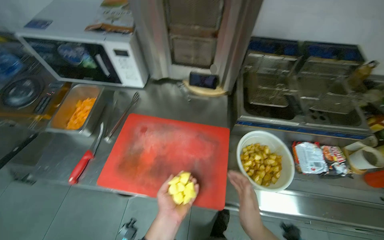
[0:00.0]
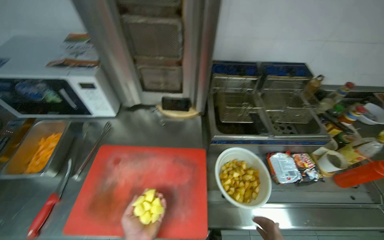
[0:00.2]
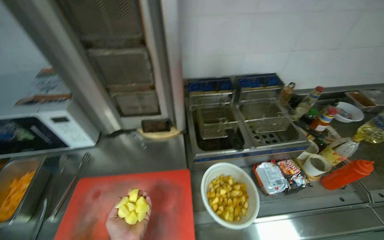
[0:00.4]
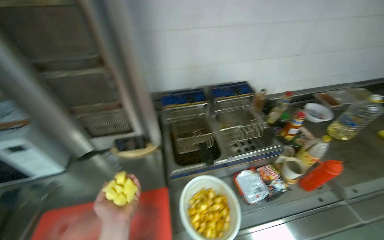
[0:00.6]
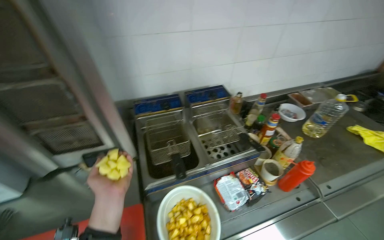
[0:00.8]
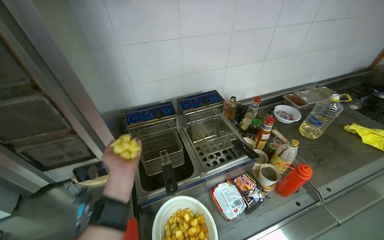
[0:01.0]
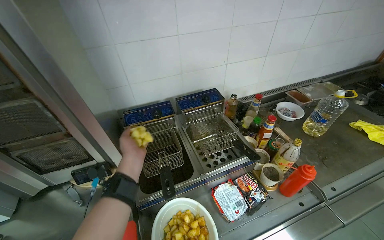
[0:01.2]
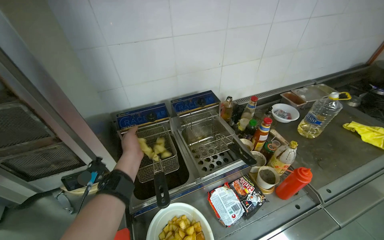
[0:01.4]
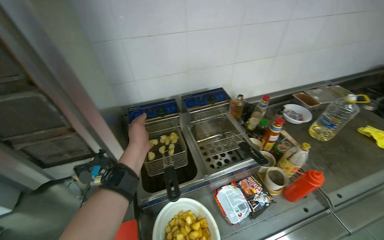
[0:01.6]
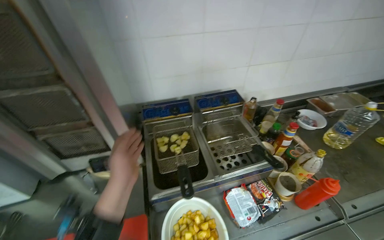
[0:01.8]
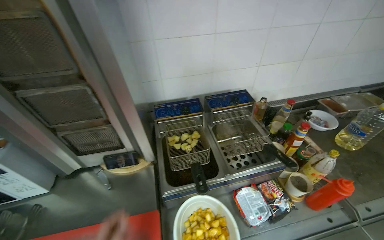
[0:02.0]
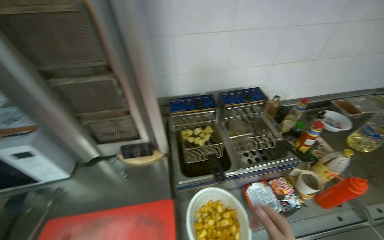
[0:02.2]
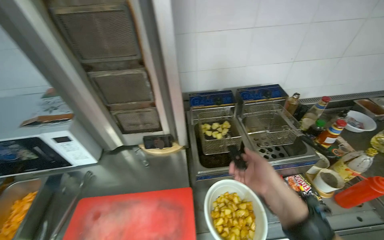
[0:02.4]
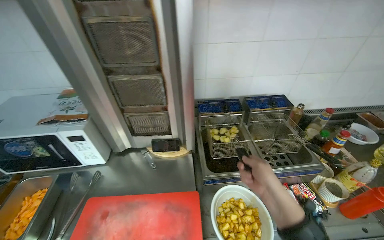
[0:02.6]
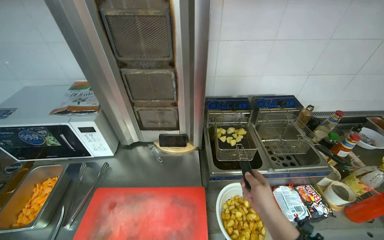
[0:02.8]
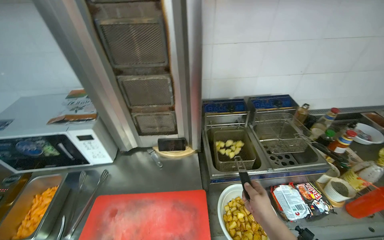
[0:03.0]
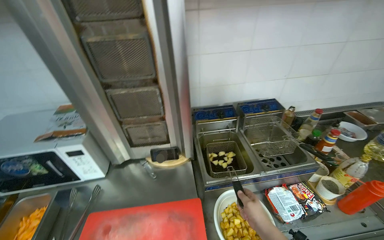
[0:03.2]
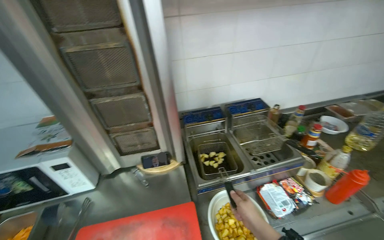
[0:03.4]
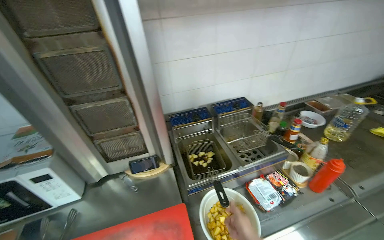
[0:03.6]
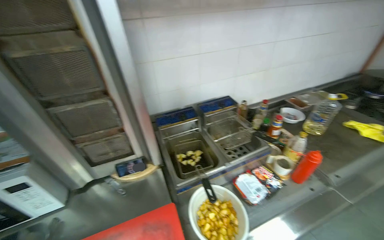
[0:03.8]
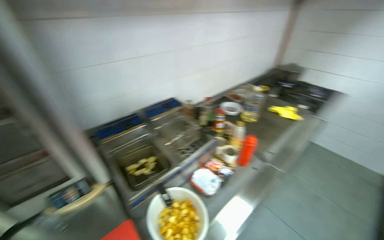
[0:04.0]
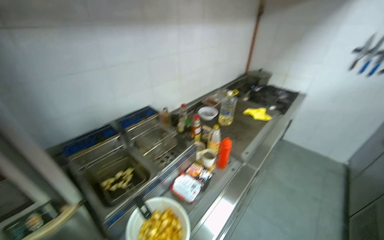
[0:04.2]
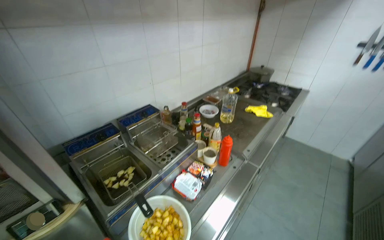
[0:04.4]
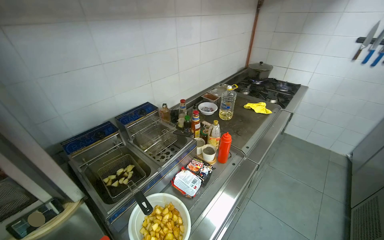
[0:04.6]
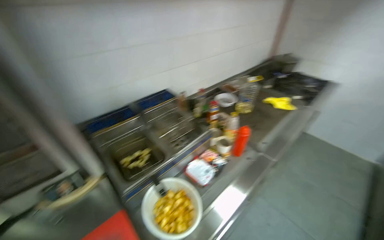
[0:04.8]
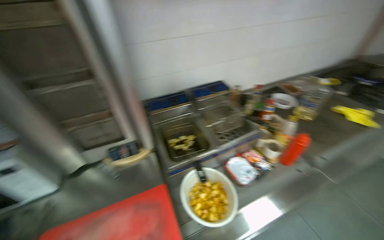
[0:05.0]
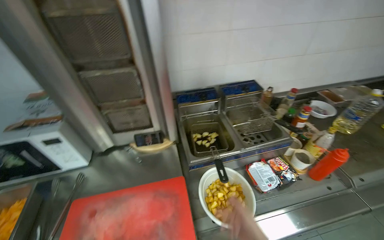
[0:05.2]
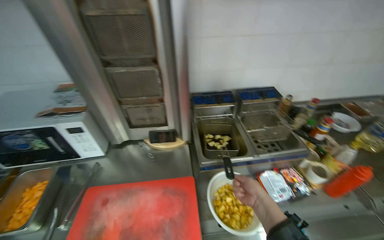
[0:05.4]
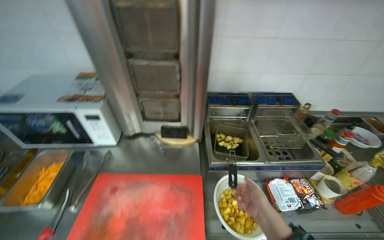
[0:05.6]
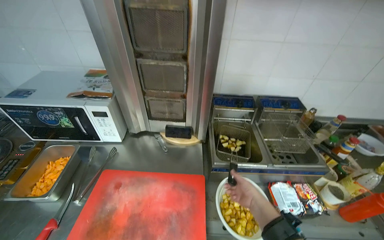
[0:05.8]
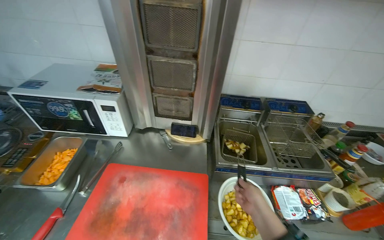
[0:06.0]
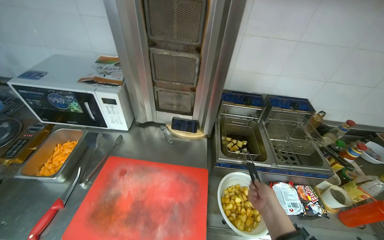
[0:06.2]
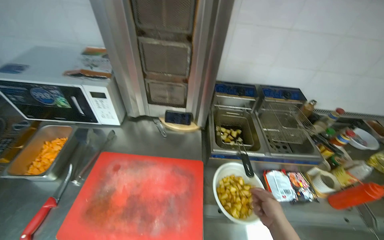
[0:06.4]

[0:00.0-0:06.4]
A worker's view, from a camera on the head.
Job: cooking food.
The whole recording: Frying potatoes. The worker places raw potatoes into the deep fryer and removes fried potatoes from it.
0:00.0 to 0:01.6: The wearer's head swings roughly 25 degrees to the right. The view tips upward by approximately 15 degrees.
0:03.2 to 0:04.8: The wearer's head swings approximately 35 degrees to the right.
0:04.8 to 0:06.4: The head rotates some 45 degrees to the left.

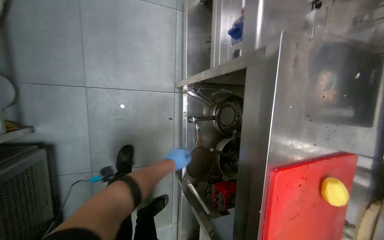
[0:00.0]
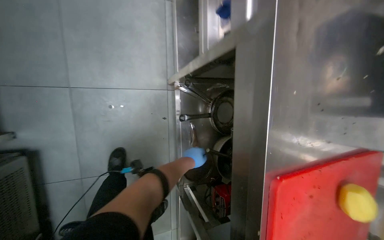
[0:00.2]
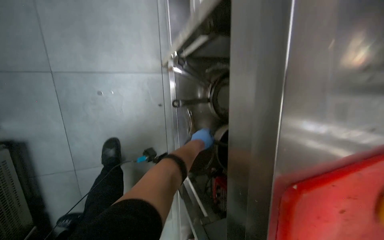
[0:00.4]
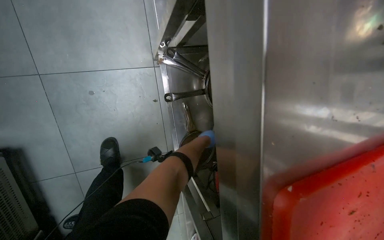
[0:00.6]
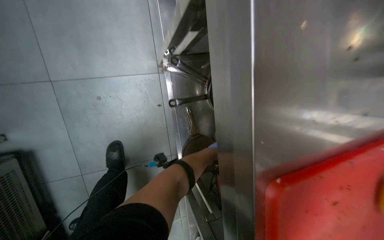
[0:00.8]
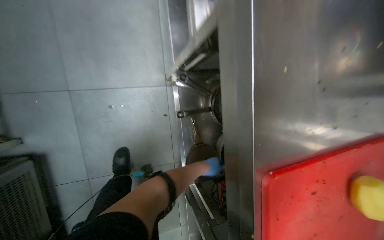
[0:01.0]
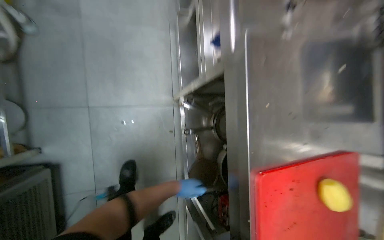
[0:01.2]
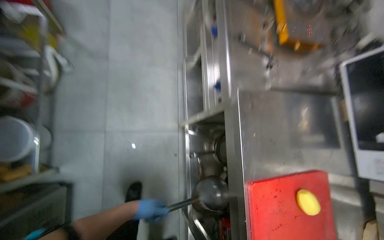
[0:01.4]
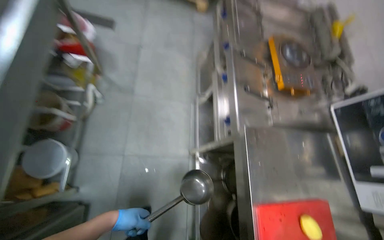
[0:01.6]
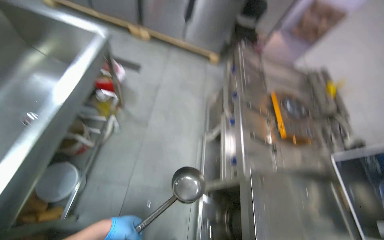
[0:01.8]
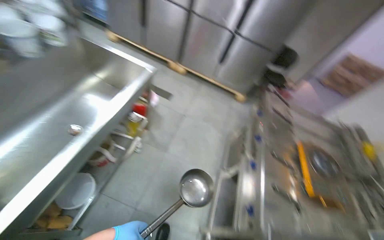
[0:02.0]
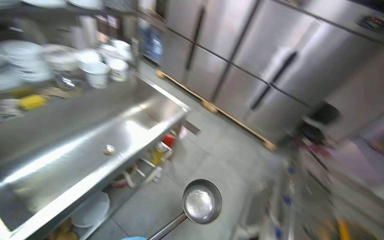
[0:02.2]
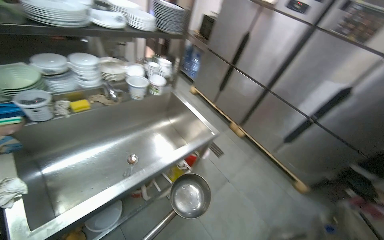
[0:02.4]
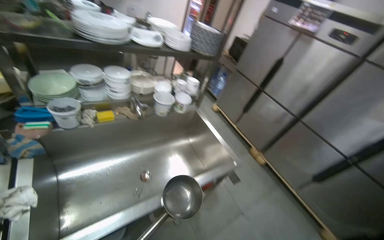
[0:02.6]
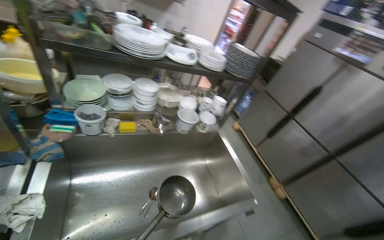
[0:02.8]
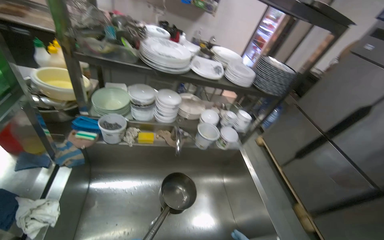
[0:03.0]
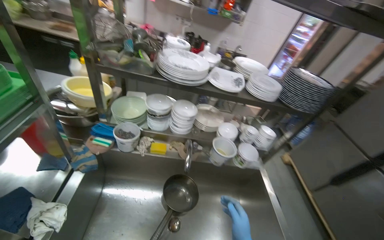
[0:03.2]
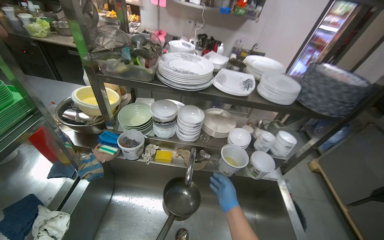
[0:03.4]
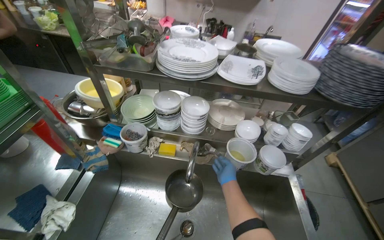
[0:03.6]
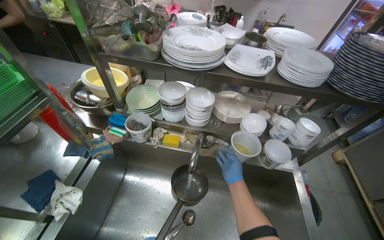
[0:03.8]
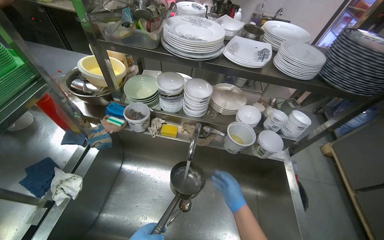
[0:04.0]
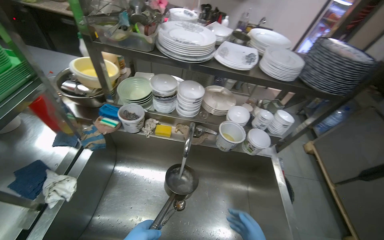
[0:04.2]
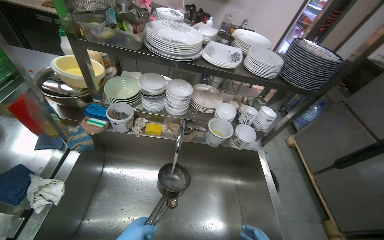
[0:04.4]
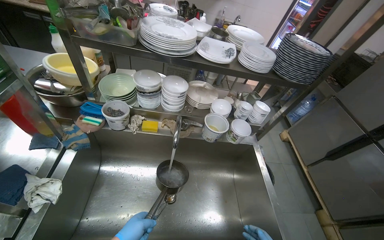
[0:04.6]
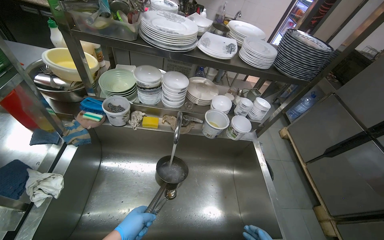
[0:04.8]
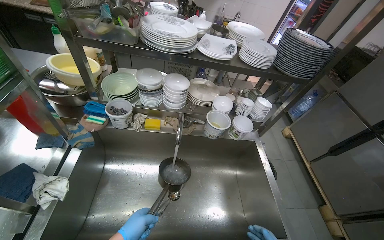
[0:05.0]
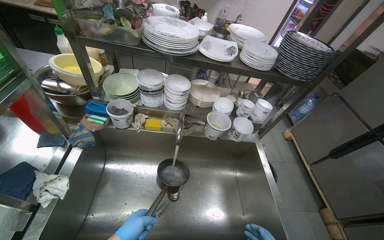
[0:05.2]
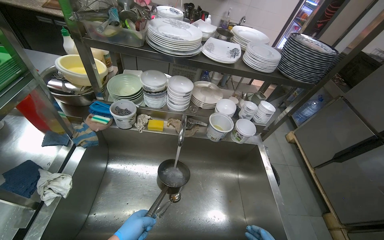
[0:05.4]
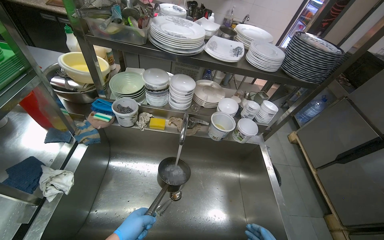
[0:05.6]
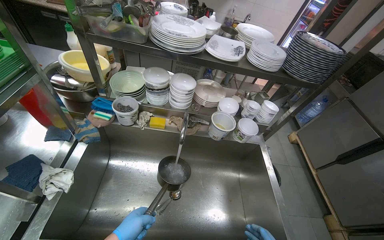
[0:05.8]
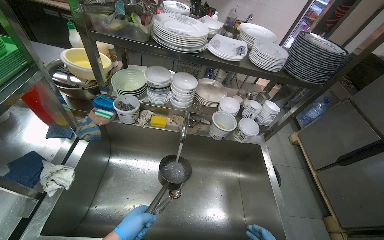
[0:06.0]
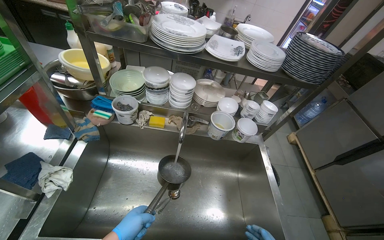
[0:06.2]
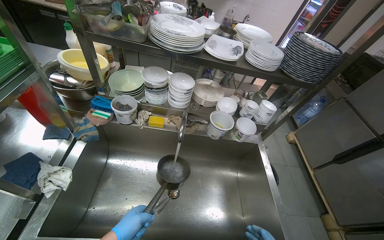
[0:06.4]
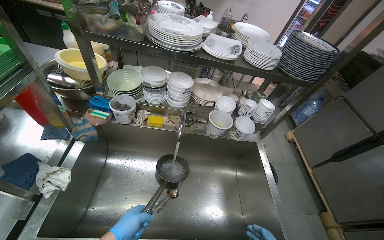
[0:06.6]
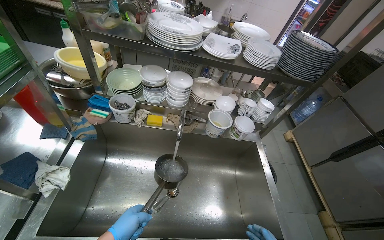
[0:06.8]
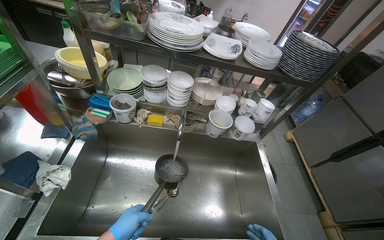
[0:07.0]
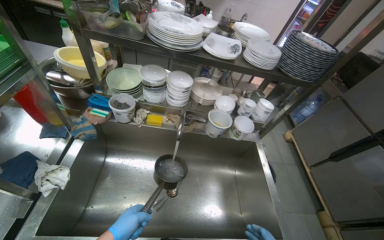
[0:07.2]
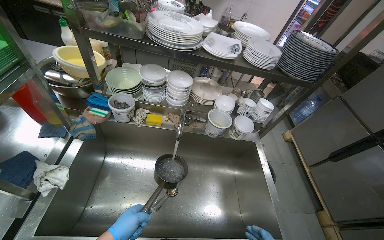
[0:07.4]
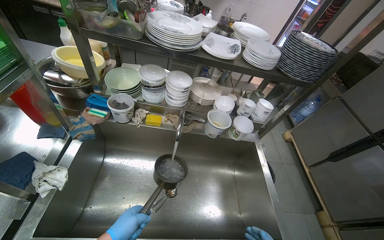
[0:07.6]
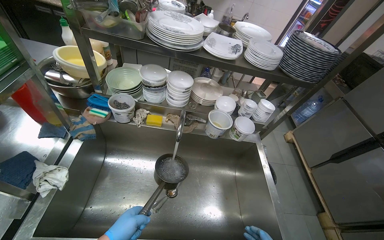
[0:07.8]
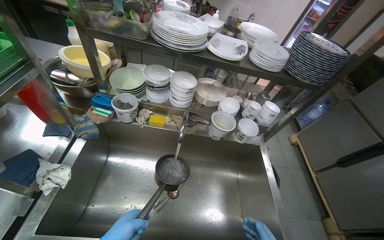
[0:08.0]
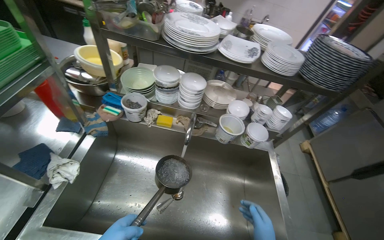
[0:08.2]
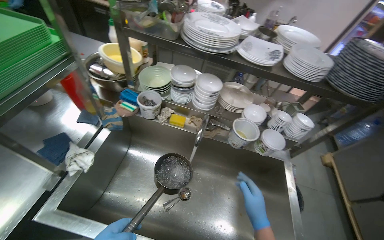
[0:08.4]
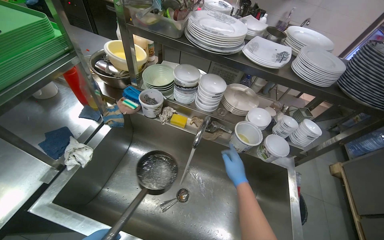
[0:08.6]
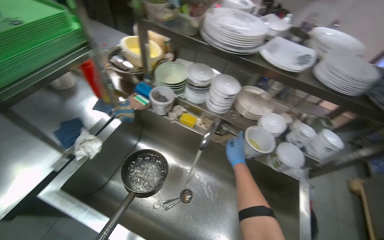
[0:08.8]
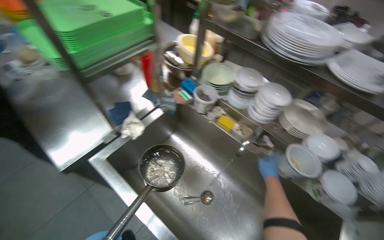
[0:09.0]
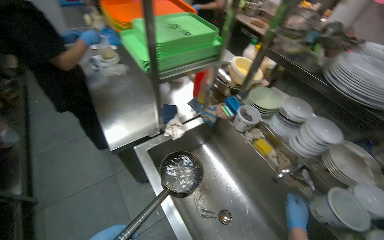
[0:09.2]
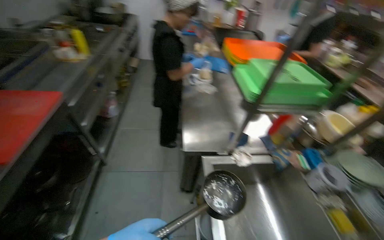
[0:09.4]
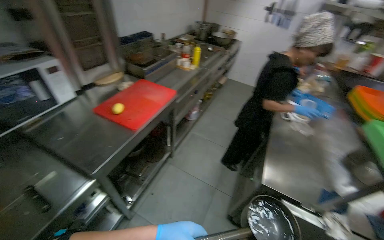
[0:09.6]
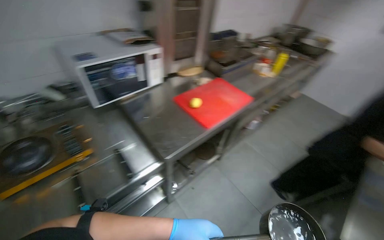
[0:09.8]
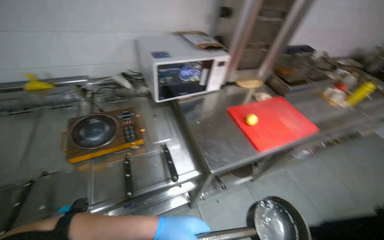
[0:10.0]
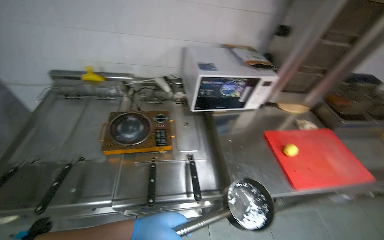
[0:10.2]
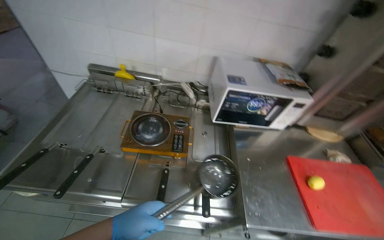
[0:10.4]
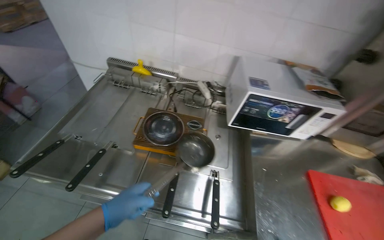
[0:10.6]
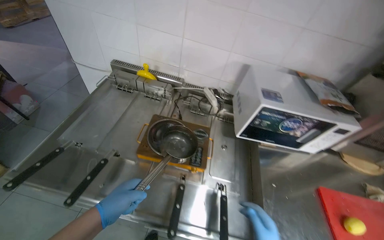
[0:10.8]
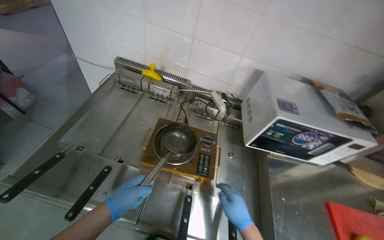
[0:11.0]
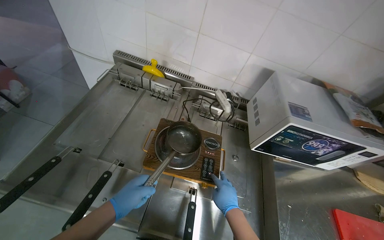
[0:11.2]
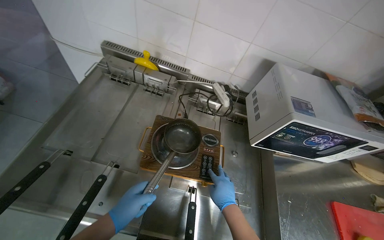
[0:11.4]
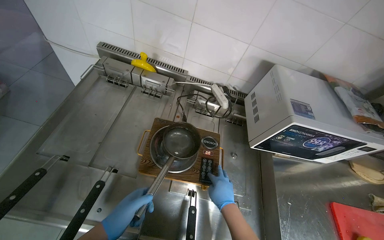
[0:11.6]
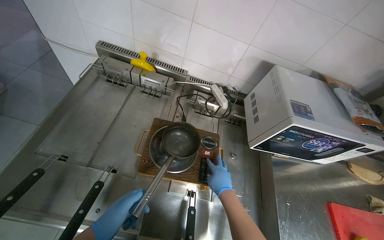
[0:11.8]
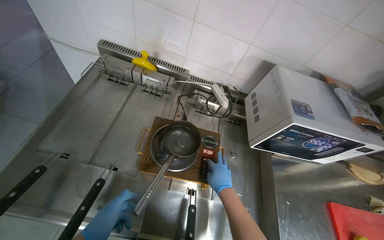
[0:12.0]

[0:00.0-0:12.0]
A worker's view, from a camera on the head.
Job: preparing food.
The whole recording: Placing water on stove to boil. The worker takes water from the sink and places it on the gas stove to boil.
0:00.0 to 0:01.6: The wearer looks about 25 degrees further upward.
0:01.6 to 0:03.0: The wearer moves approximately 60 cm. The wearer's head swings about 75 degrees to the left. The view tips upward by about 50 degrees.
0:07.6 to 0:09.0: The head rotates approximately 40 degrees to the left.
0:09.0 to 0:10.4: The wearer moves roughly 90 cm. The wearer's head swings about 145 degrees to the left. The camera pitches upward, by roughly 25 degrees.

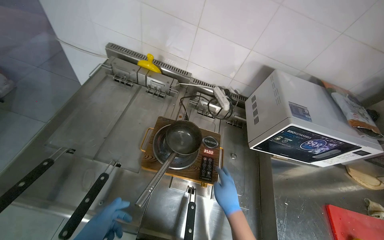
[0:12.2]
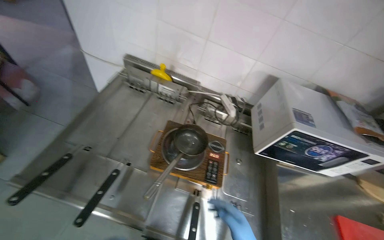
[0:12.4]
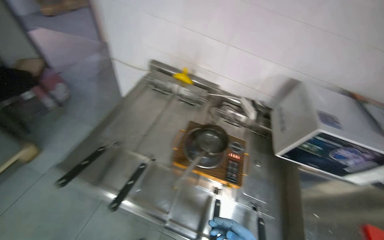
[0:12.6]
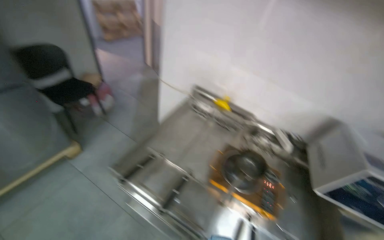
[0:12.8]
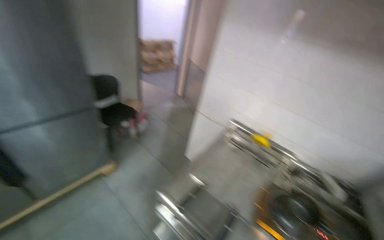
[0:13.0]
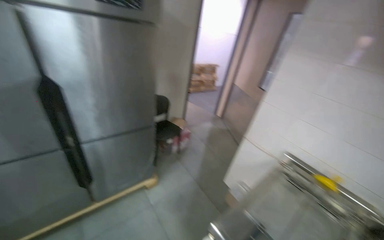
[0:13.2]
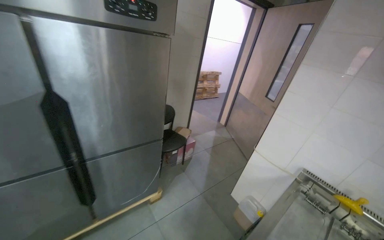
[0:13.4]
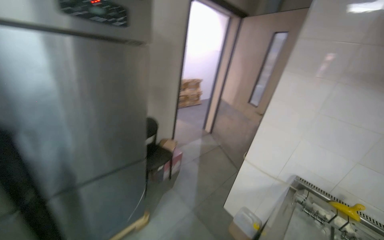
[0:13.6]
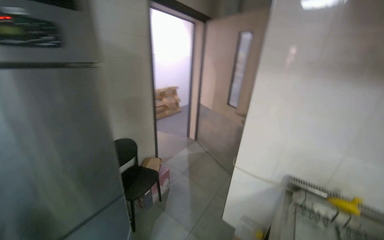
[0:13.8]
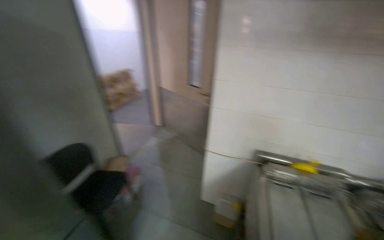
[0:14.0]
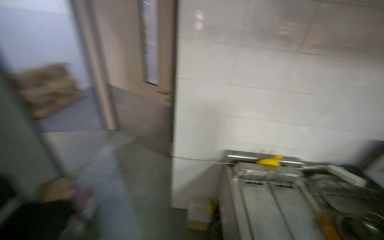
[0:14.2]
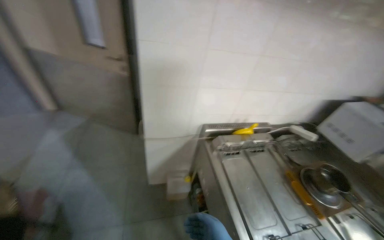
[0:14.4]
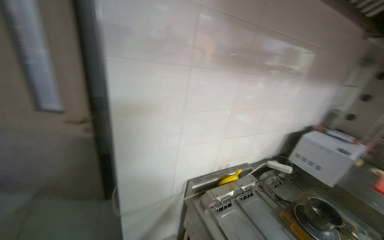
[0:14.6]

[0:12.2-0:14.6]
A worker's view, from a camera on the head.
Job: preparing food.
The whole recording: Placing water on stove to boil. The worker takes water from the sink and places it on the gas stove to boil.
0:12.2 to 0:13.4: The head travels some 70 cm. The wearer's head swings some 40 degrees to the left. The wearer looks approximately 35 degrees further upward.
0:13.4 to 0:14.6: The camera travels about 80 cm. The head rotates approximately 75 degrees to the right.
